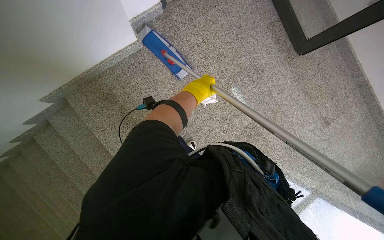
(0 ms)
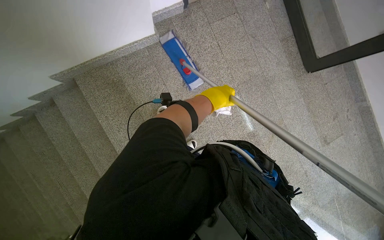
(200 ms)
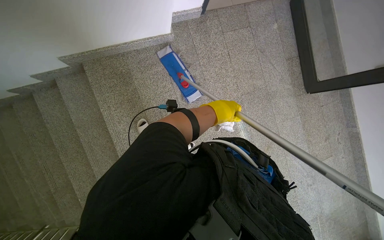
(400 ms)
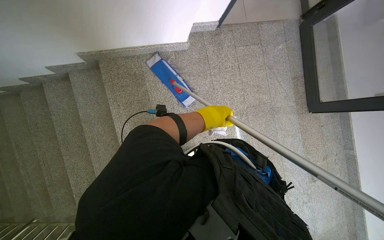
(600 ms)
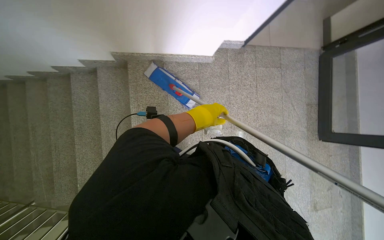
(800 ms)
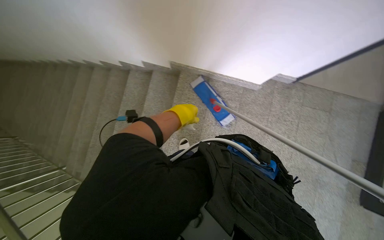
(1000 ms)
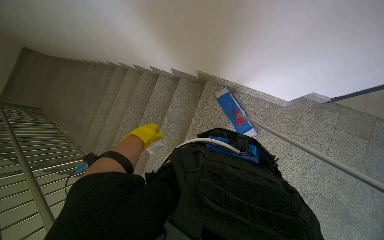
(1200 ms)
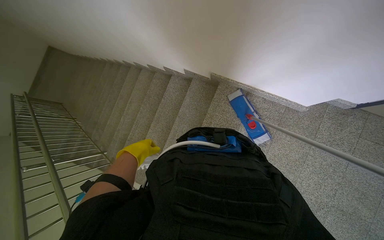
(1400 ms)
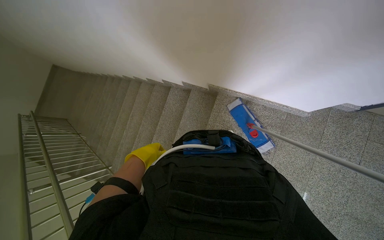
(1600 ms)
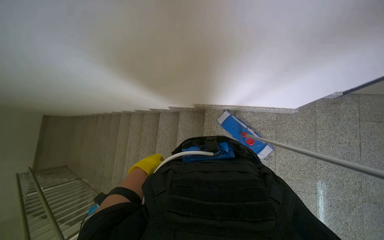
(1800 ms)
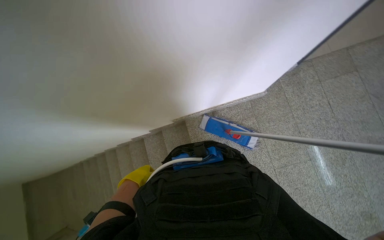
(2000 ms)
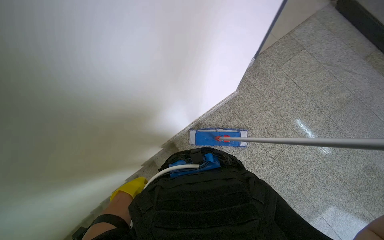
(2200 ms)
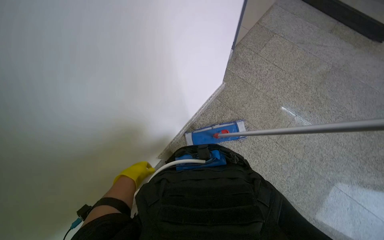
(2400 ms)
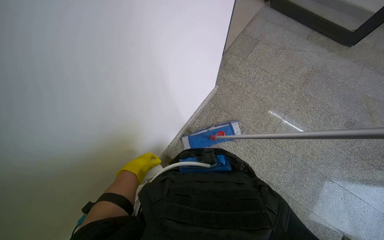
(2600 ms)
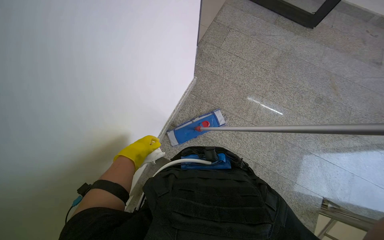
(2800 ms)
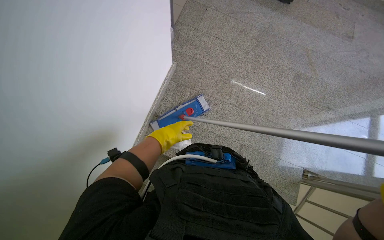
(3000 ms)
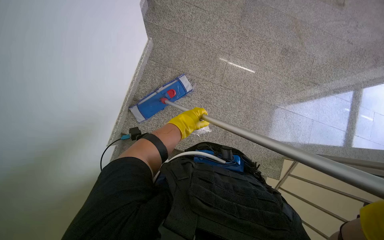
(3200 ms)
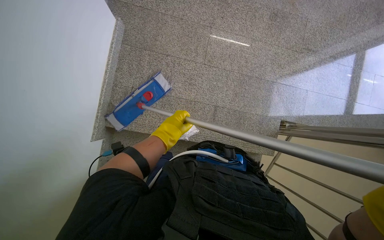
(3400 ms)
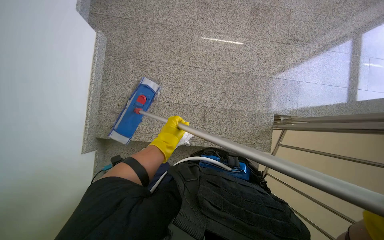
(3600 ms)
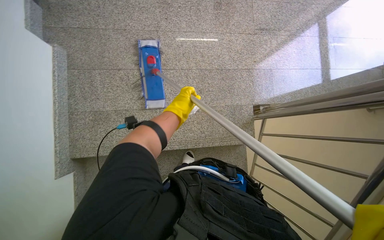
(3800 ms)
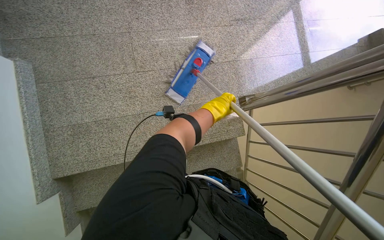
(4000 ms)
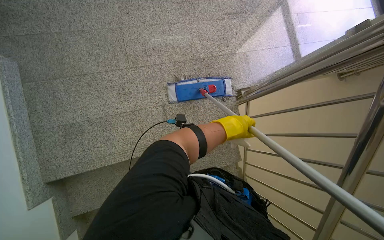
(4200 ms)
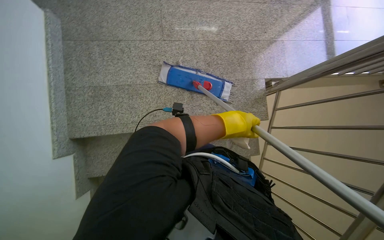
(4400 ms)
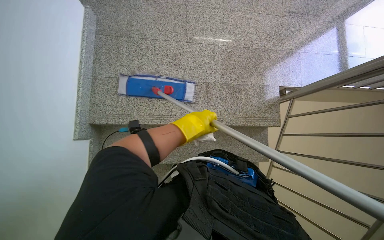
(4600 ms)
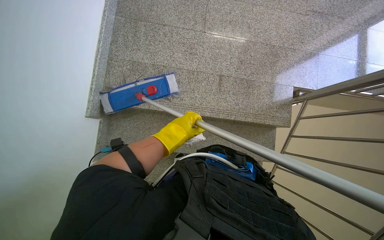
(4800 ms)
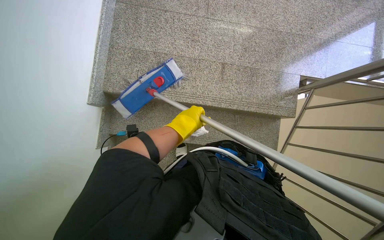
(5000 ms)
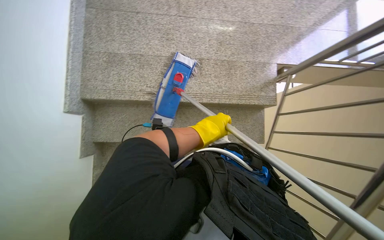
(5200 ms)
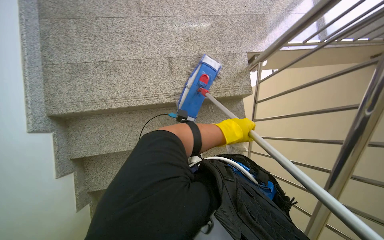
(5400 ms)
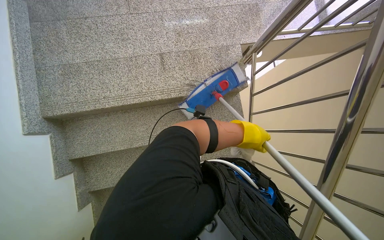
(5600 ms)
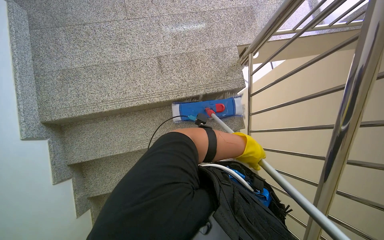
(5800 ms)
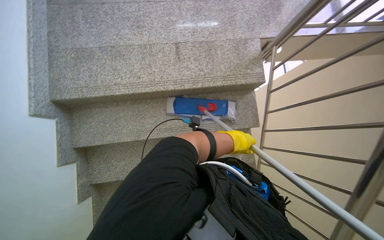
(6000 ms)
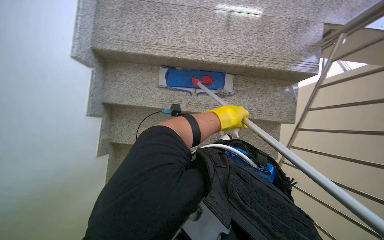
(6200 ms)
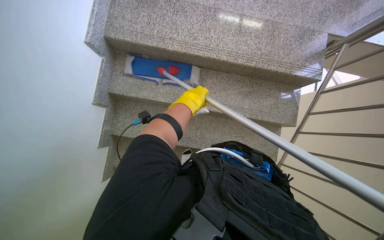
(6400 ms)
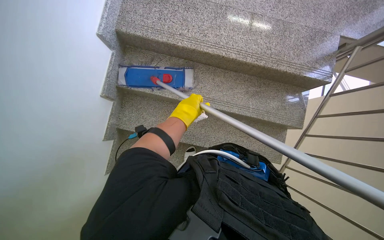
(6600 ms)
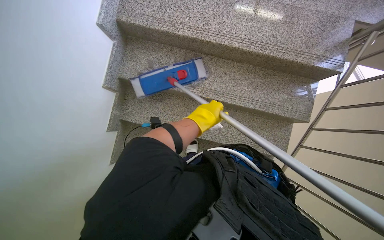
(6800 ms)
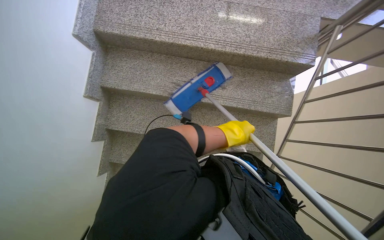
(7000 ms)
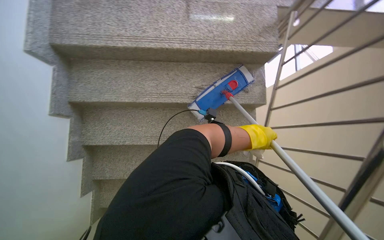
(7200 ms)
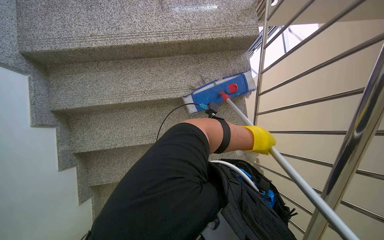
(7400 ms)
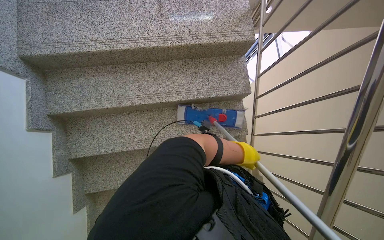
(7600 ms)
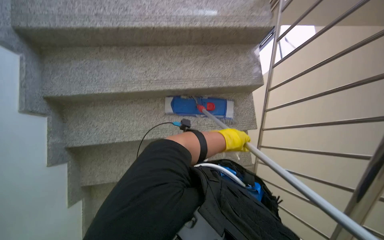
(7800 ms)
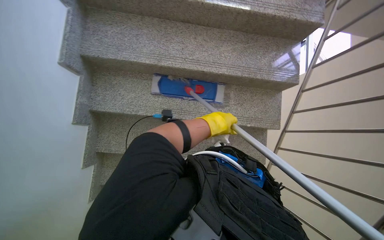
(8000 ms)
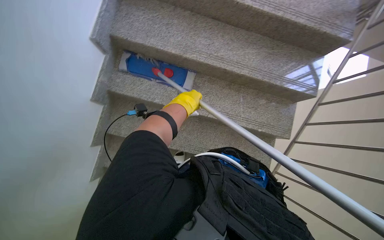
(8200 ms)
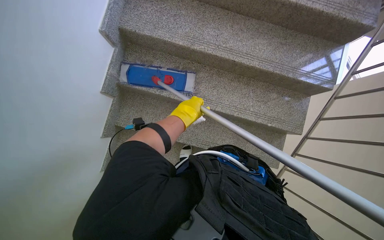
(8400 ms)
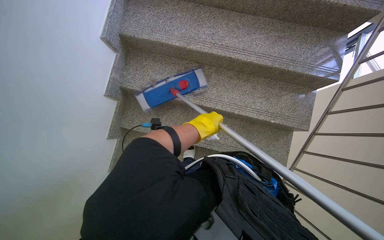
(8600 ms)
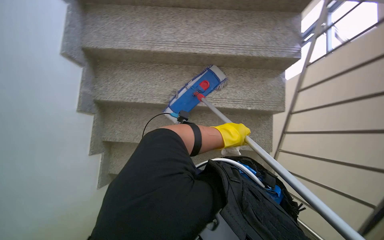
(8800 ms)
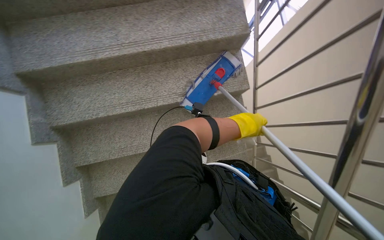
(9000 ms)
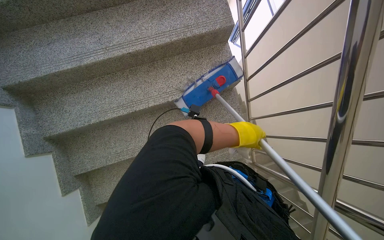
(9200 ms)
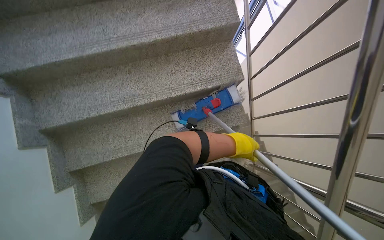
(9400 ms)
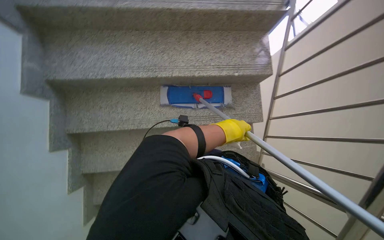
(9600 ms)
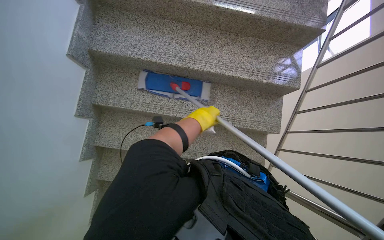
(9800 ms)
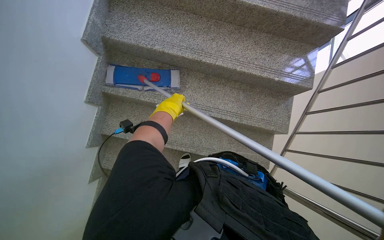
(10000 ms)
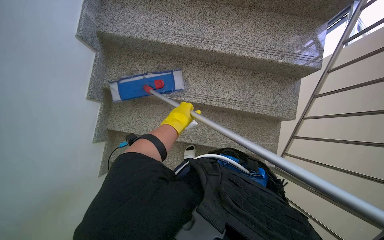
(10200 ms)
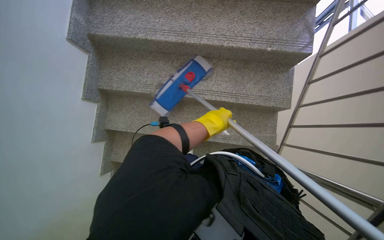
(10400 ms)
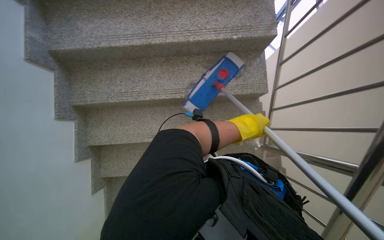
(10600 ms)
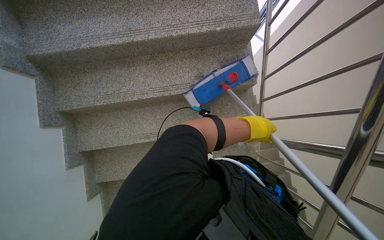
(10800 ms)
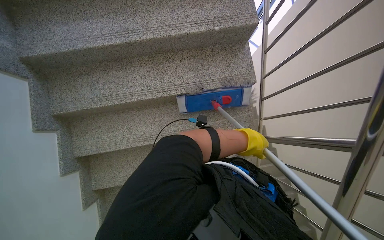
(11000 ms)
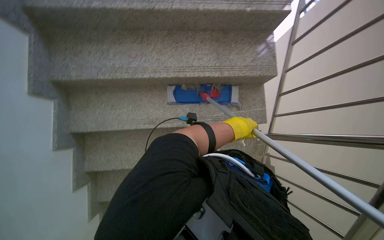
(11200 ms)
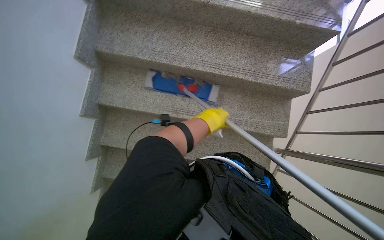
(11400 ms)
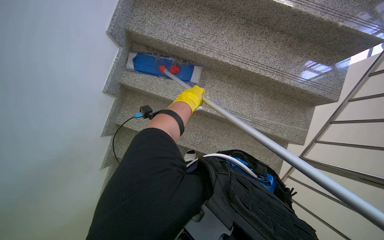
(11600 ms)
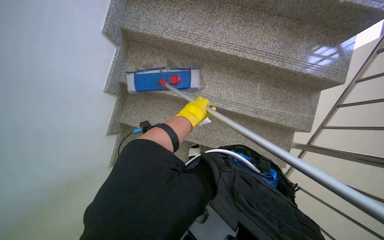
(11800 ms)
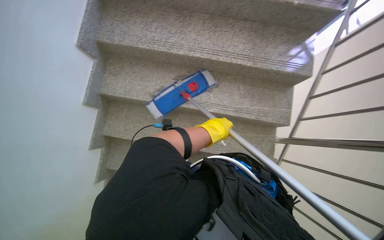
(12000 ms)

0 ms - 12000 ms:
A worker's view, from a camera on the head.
Job: mopping floor.
The whole recording: Mopping the side of the stairs. The worker mops the side of the stairs with a long-handled mop.
0 ms - 1600 ms: The camera travels approximately 50 cm. The wearer's head swings roughly 55 degrees to the left. The view tips upward by approximately 15 degrees.
1600 ms - 3000 ms: The head rotates roughly 85 degrees to the right. The wearer looks approximately 15 degrees further upward.
3000 ms - 4400 ms: The wearer moves some 40 cm. The scene rotates counterclockwise by some 25 degrees.
4400 ms - 6000 ms: The left hand is displaced down the picture and farther from the camera by some 40 cm, and moves roughly 30 cm to the left and comes back.
6000 ms - 7600 ms: The left hand travels to the left and back again, roughly 50 cm each way.
9000 ms - 10400 ms: The left hand moves to the left, roughly 25 cm.
10400 ms - 12000 ms: The left hand goes left and right, about 20 cm each way, reversing 2 times.

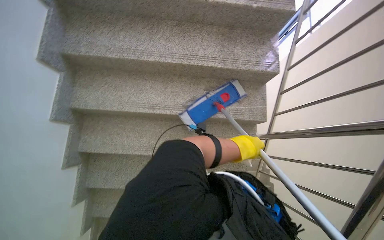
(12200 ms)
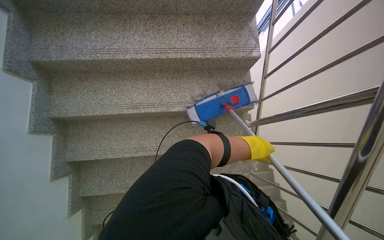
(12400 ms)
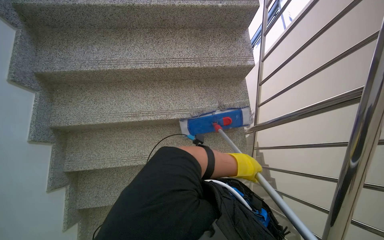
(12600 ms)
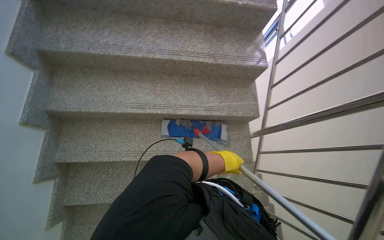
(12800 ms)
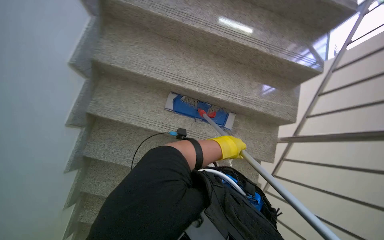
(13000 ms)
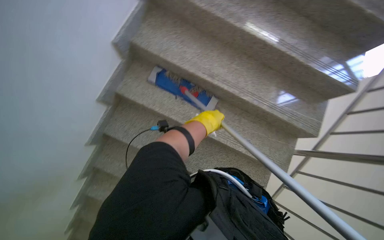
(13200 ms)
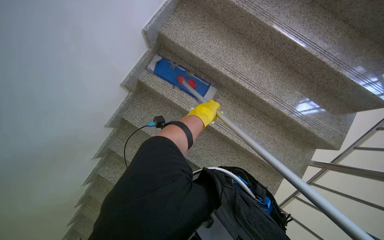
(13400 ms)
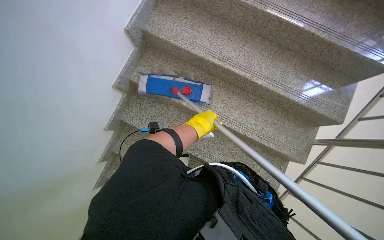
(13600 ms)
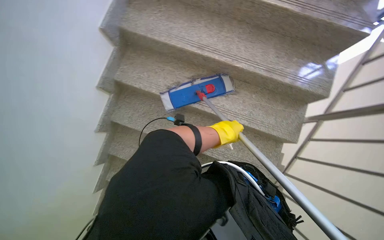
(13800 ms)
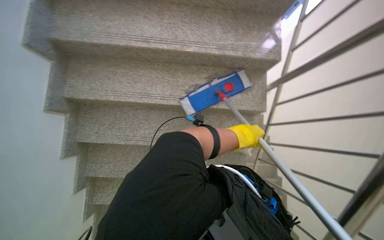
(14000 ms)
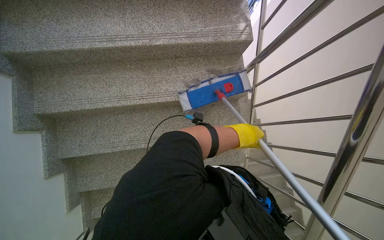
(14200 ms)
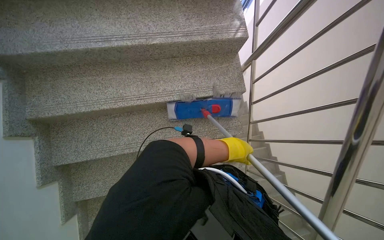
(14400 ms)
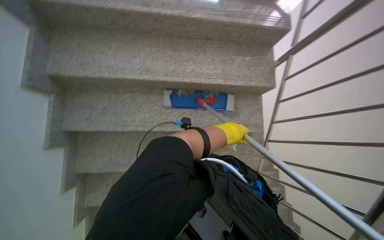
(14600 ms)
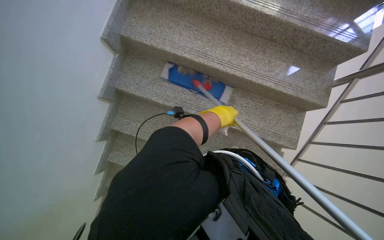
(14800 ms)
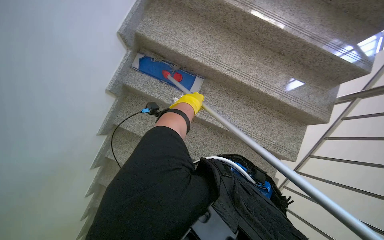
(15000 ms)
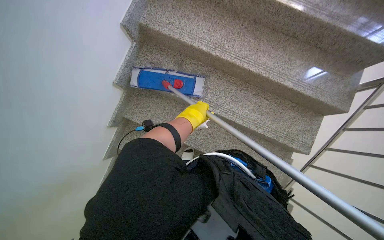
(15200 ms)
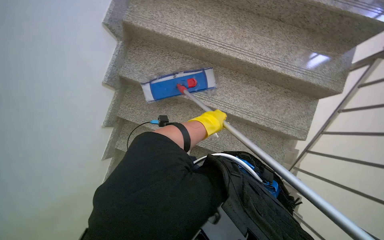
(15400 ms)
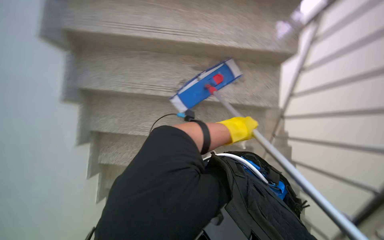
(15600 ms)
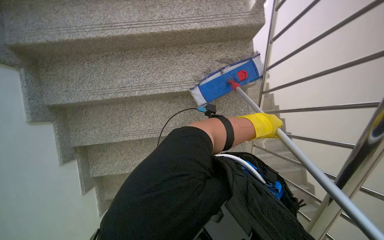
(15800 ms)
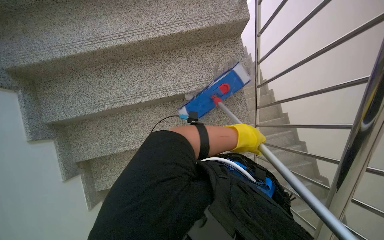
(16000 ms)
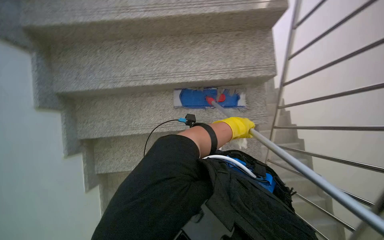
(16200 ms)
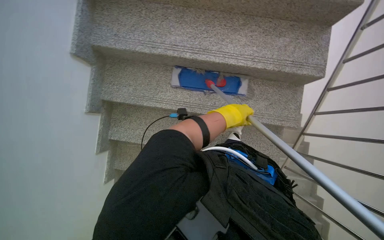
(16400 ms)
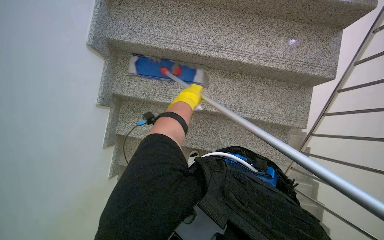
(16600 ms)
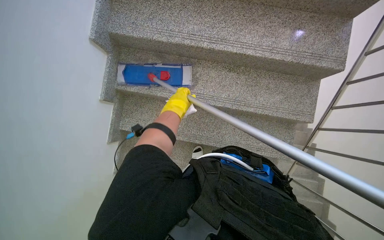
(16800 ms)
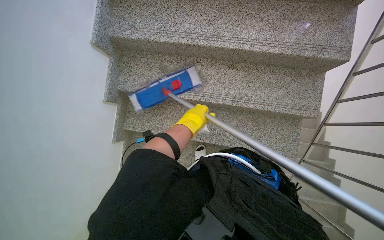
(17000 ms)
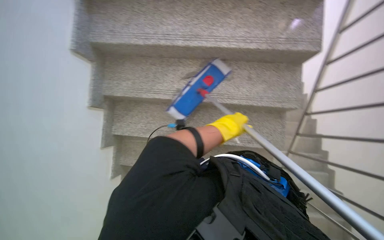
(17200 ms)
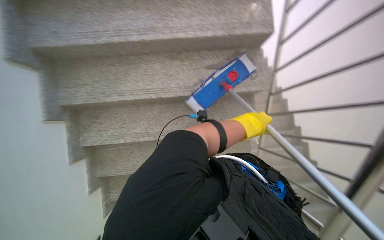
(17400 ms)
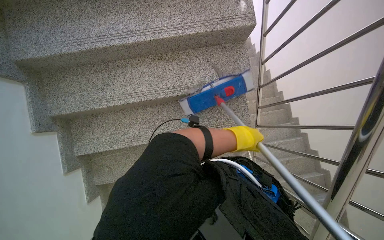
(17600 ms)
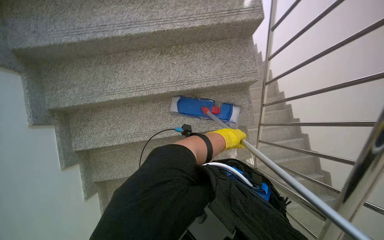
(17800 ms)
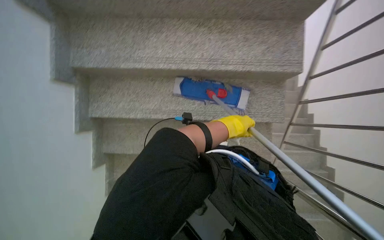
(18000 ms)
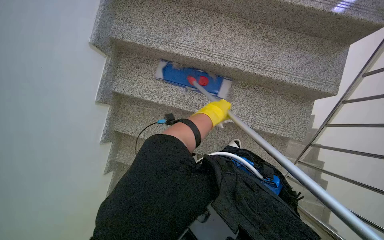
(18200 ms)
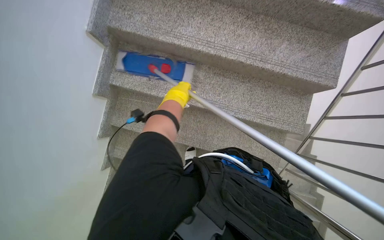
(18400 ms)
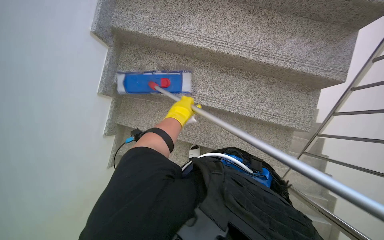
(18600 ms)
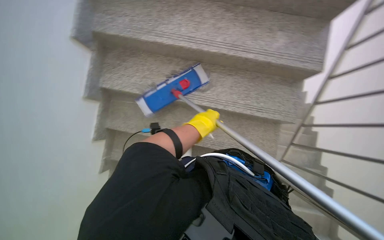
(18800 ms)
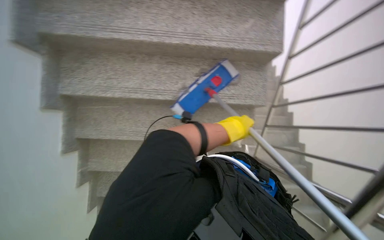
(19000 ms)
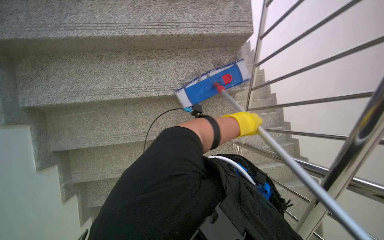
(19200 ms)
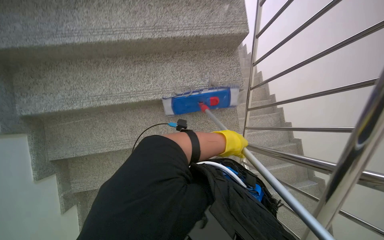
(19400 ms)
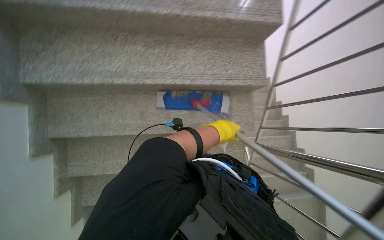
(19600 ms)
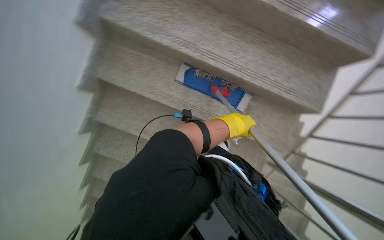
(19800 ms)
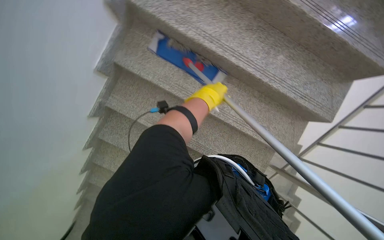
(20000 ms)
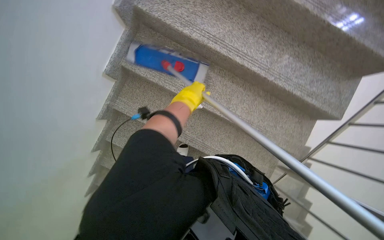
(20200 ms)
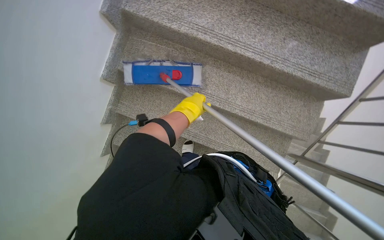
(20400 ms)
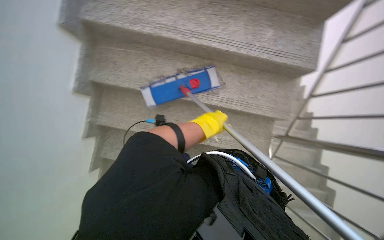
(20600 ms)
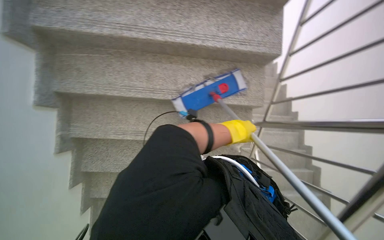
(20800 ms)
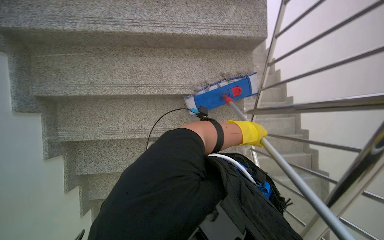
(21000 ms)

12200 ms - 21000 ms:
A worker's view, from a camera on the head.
Job: mopping floor.
The whole recording: Mopping the side of the stairs. The worker mops the side of the stairs with a long-handled mop.
15200 ms - 16600 ms: The left hand travels to the right and back again, approximately 40 cm each way.
16600 ms - 18000 ms: The left hand shifts roughly 40 cm to the right and down the picture.
18000 ms - 19600 ms: The left hand goes some 20 cm farther from the camera, and goes to the left and returns, approximately 35 cm each way.
